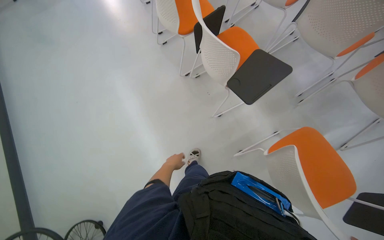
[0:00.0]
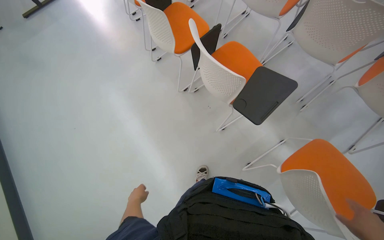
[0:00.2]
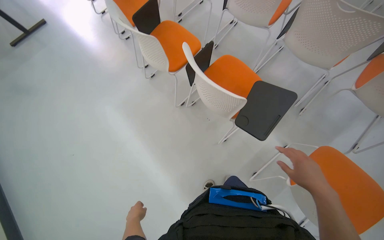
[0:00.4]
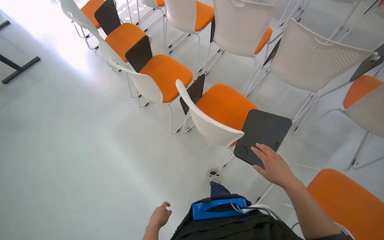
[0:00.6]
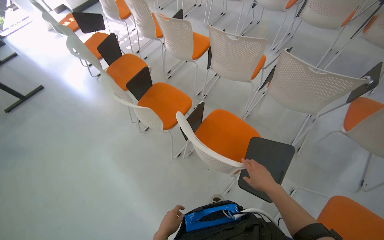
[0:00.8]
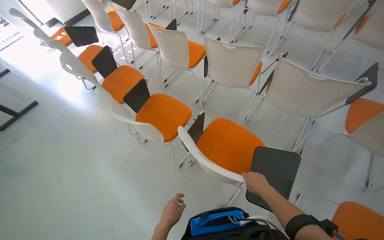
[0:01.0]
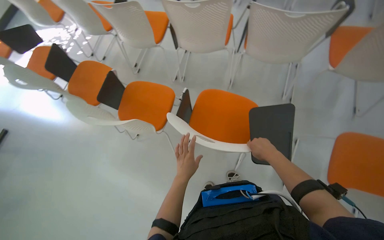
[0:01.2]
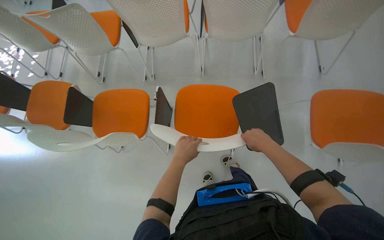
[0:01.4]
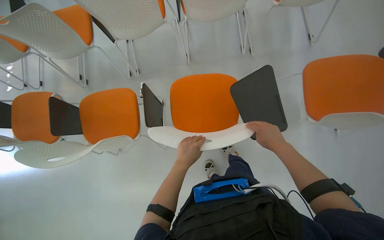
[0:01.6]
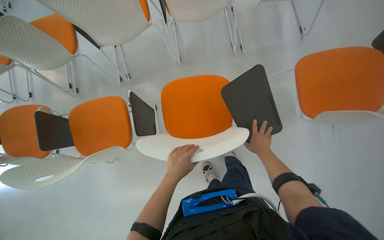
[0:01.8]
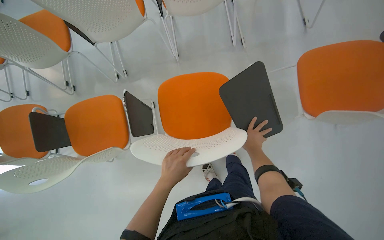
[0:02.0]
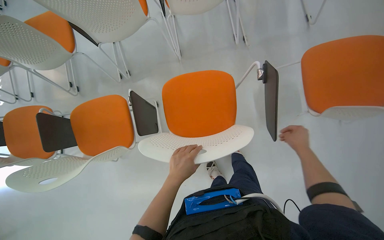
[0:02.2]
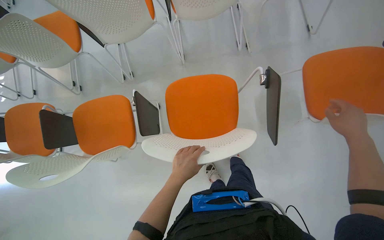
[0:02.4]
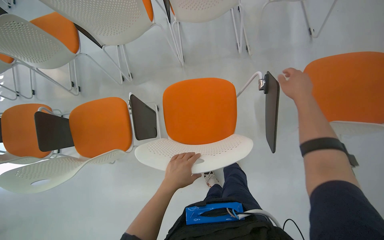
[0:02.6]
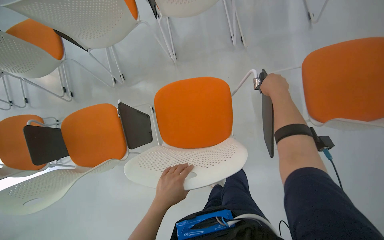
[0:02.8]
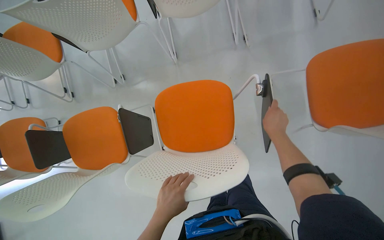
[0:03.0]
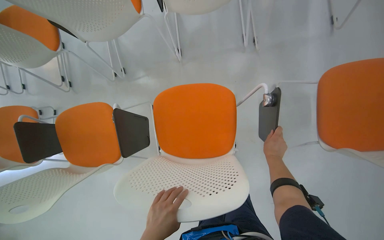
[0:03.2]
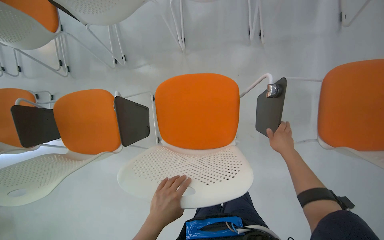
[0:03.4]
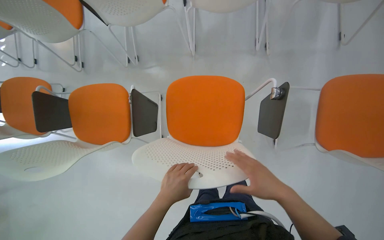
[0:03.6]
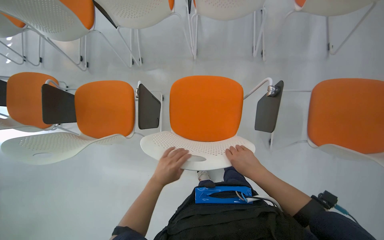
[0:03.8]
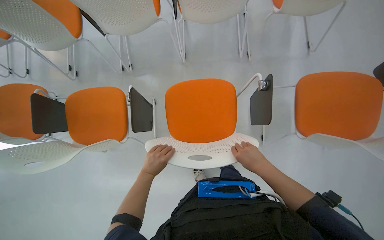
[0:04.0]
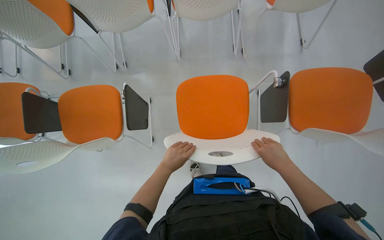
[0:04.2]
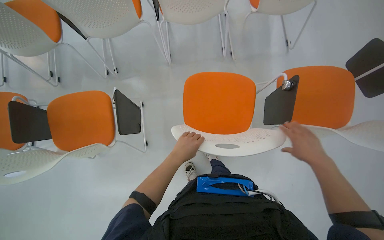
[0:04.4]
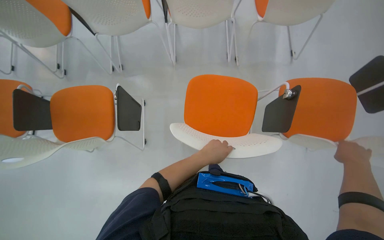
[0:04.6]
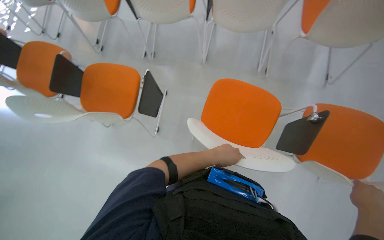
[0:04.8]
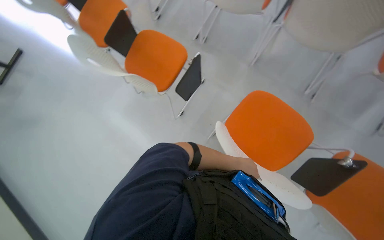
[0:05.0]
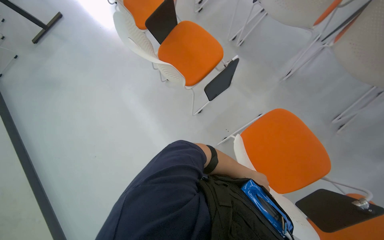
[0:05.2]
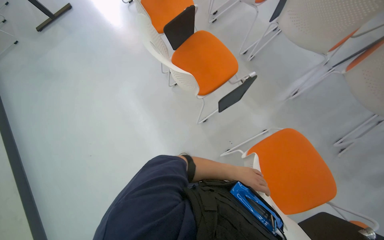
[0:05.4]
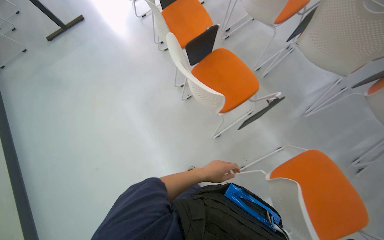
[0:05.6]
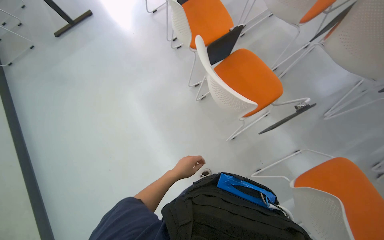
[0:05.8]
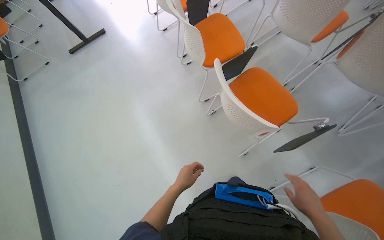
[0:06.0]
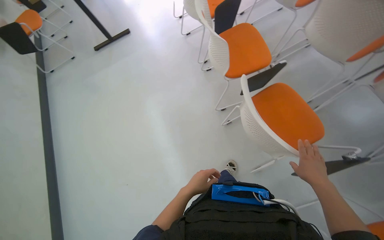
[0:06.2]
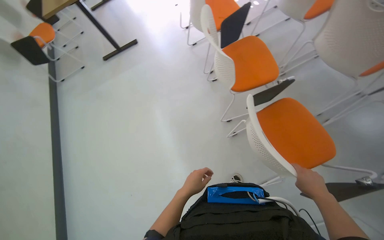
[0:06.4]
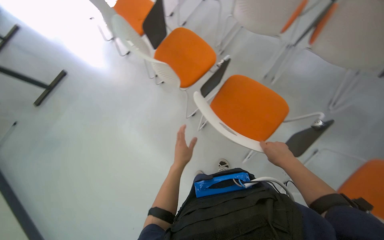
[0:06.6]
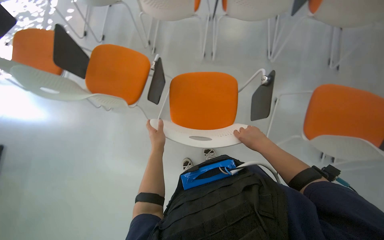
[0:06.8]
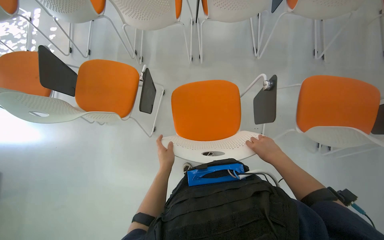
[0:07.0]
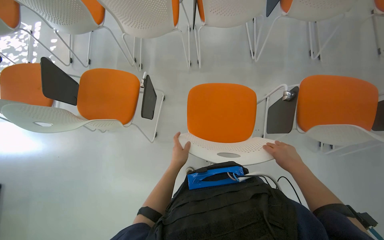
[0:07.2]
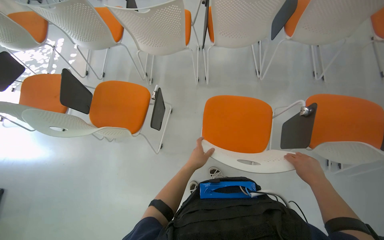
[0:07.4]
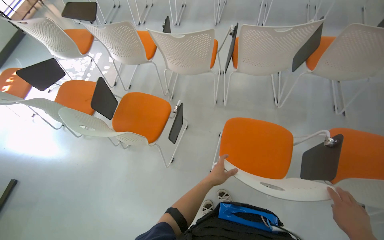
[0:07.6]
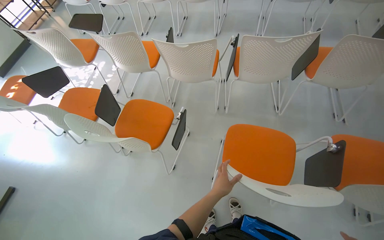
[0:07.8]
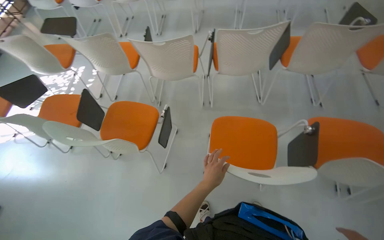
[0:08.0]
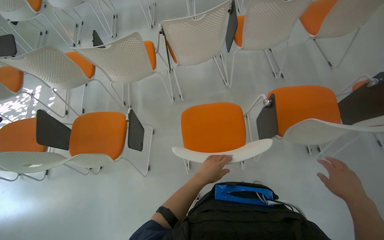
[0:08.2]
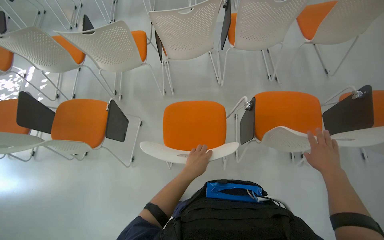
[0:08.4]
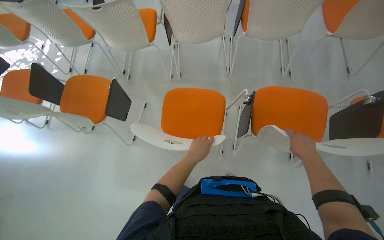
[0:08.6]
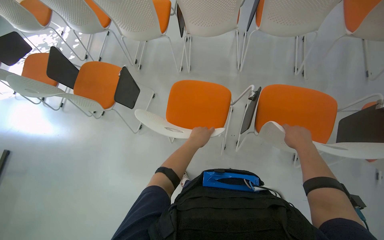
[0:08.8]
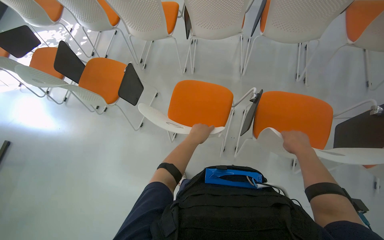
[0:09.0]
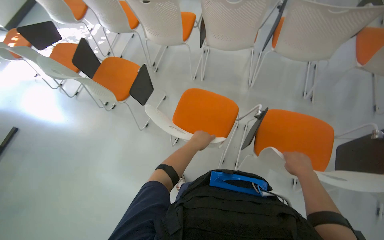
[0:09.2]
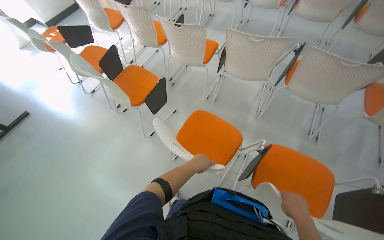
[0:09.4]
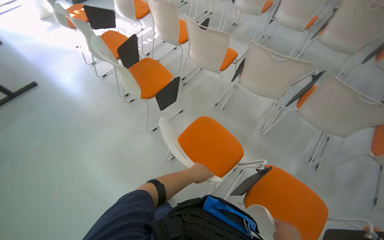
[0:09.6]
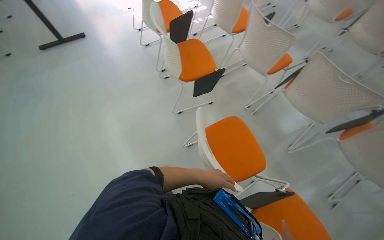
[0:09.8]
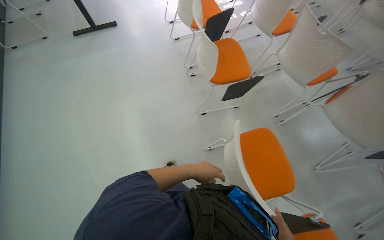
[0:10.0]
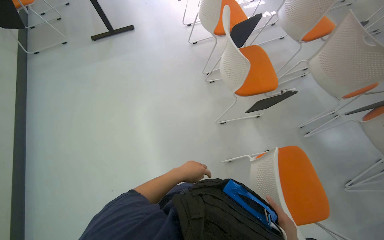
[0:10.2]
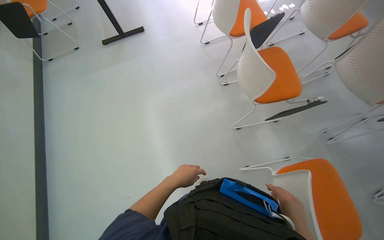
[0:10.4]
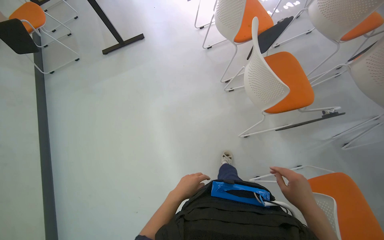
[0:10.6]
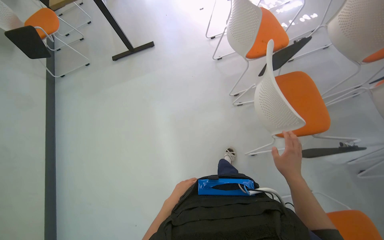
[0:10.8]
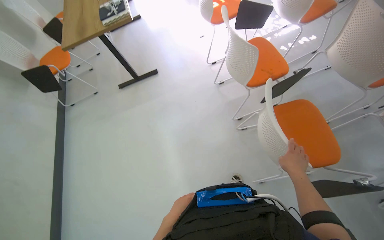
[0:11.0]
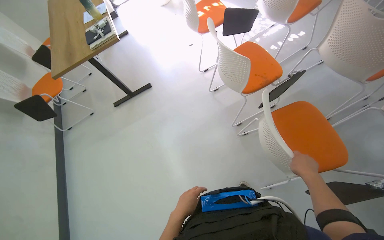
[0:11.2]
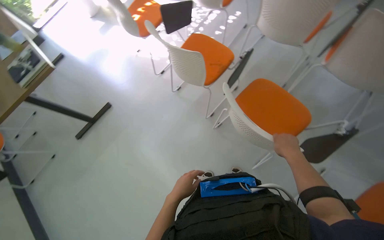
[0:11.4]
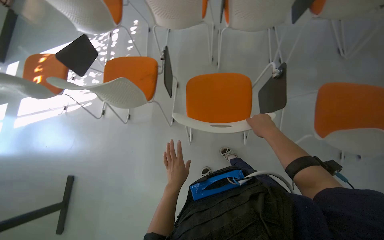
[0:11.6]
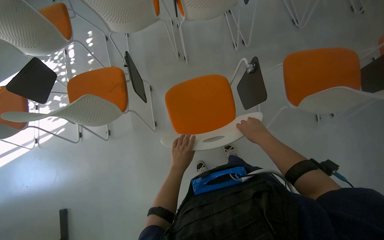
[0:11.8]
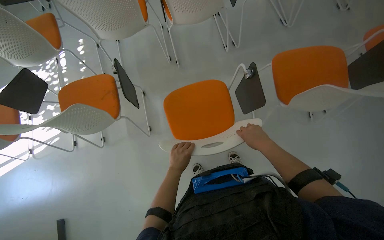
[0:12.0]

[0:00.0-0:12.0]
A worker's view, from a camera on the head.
Job: organizing items.
The whole recording: Arranging chairs and tabletops. The worker arranges chairs and adjusts their attached tabletops.
0:00.0 to 0:01.6: The camera is carried some 50 cm. The wearer's head swings approximately 65 degrees to the right.
0:01.6 to 0:03.0: The right hand goes up the picture and returns, roughly 25 cm each way.
0:03.0 to 0:04.4: The right hand travels nearer to the camera and down the picture by approximately 25 cm.
0:04.4 to 0:06.0: The wearer moves some 70 cm. The head rotates roughly 65 degrees to the left.
0:06.0 to 0:07.6: The view tips upward by some 15 degrees. Everything in view rotates about 45 degrees counterclockwise.
0:07.6 to 0:09.0: The camera is carried to the right, approximately 50 cm.
0:09.0 to 0:10.4: The wearer moves roughly 70 cm. The head rotates about 55 degrees to the left.
0:10.4 to 0:12.0: The head travels some 50 cm. The wearer's head swings some 85 degrees to the right.

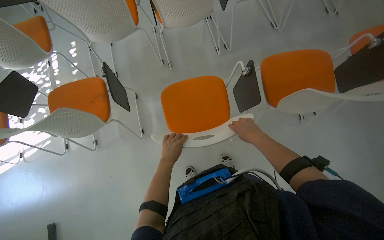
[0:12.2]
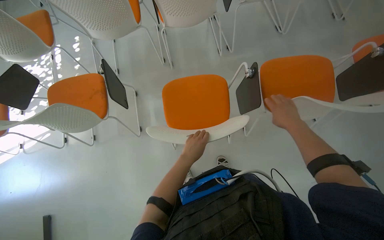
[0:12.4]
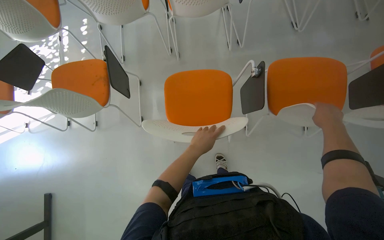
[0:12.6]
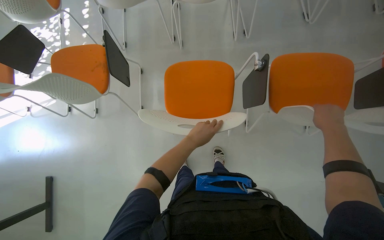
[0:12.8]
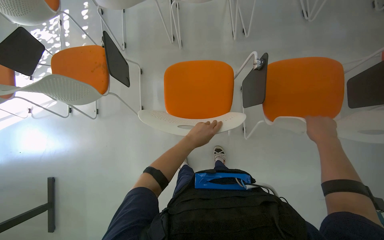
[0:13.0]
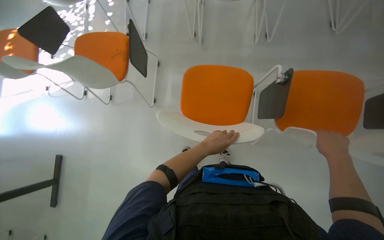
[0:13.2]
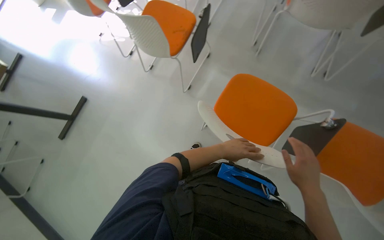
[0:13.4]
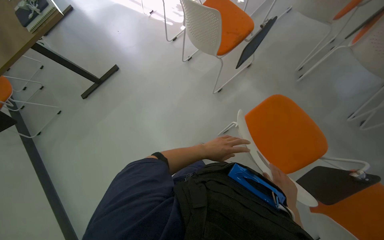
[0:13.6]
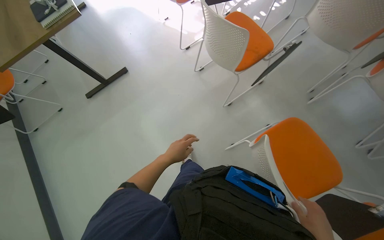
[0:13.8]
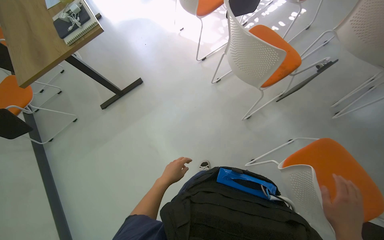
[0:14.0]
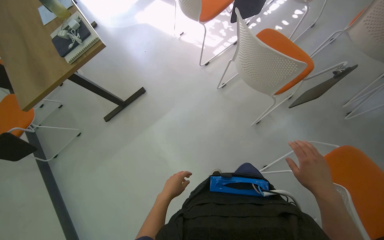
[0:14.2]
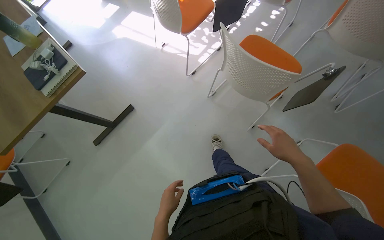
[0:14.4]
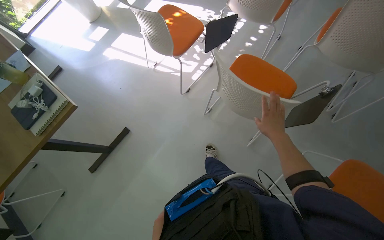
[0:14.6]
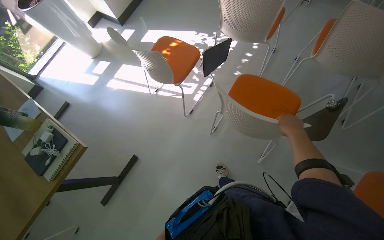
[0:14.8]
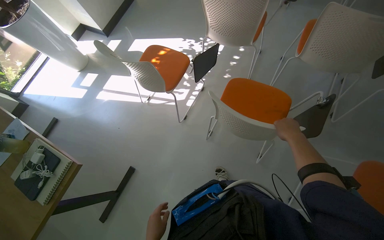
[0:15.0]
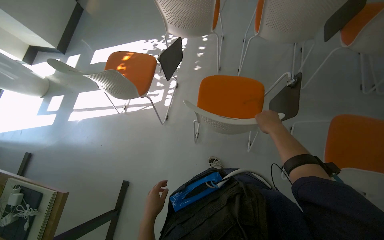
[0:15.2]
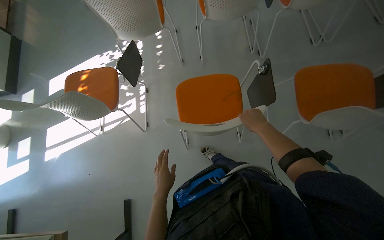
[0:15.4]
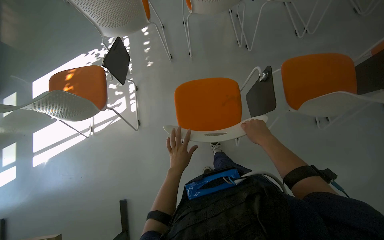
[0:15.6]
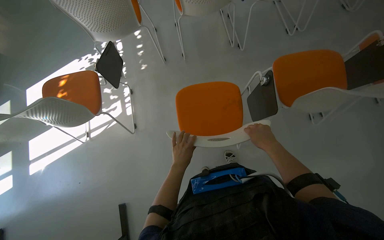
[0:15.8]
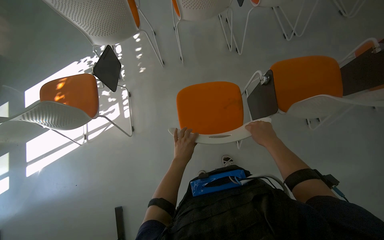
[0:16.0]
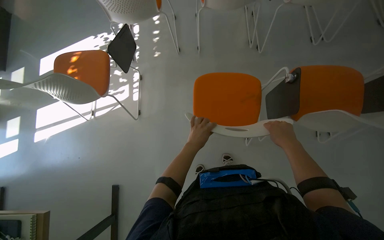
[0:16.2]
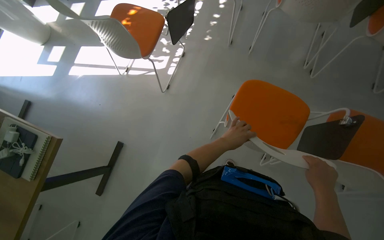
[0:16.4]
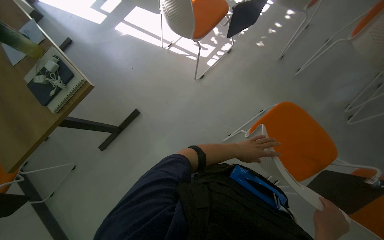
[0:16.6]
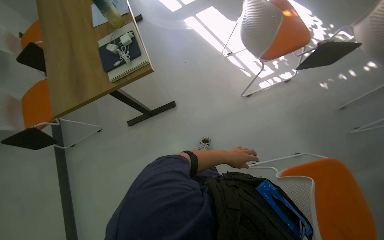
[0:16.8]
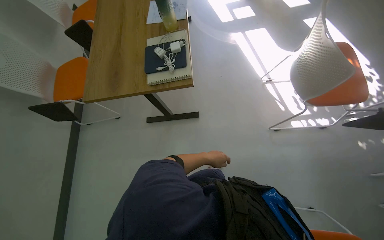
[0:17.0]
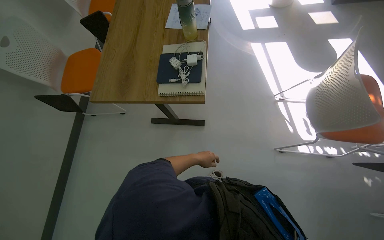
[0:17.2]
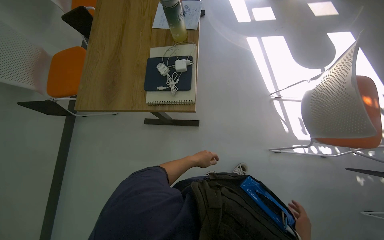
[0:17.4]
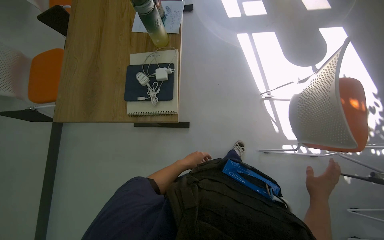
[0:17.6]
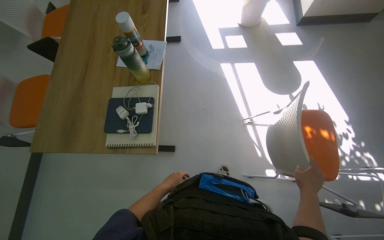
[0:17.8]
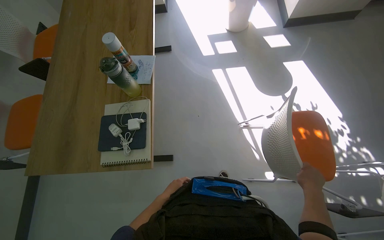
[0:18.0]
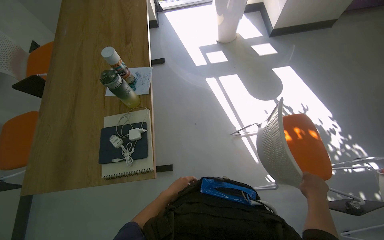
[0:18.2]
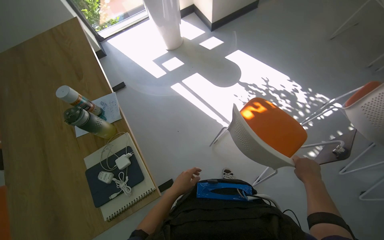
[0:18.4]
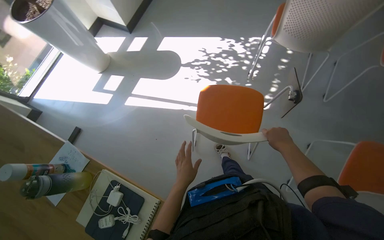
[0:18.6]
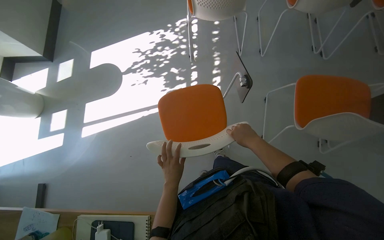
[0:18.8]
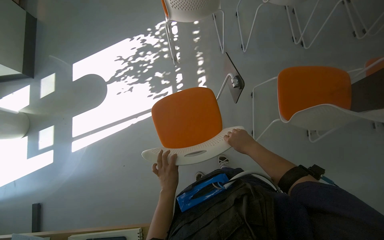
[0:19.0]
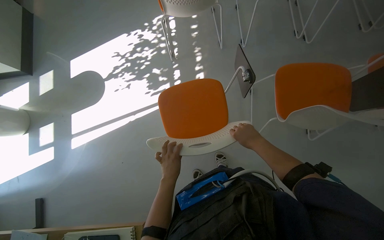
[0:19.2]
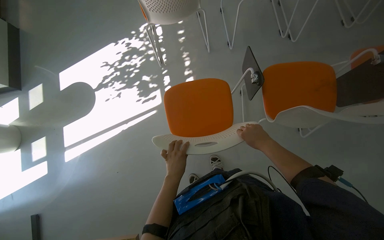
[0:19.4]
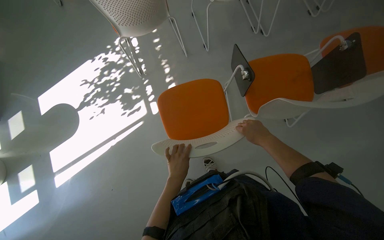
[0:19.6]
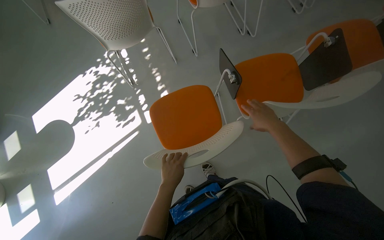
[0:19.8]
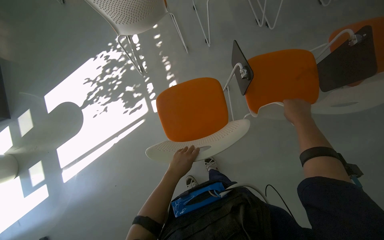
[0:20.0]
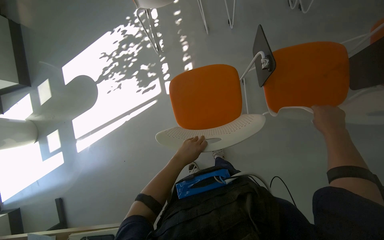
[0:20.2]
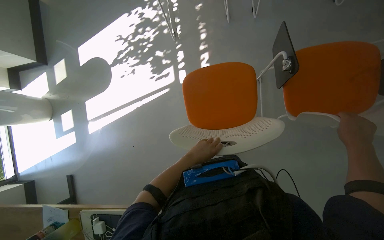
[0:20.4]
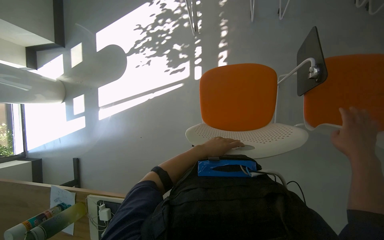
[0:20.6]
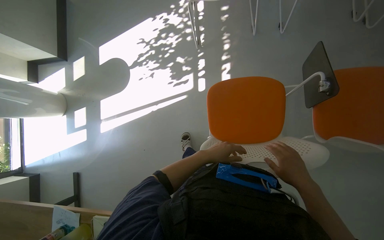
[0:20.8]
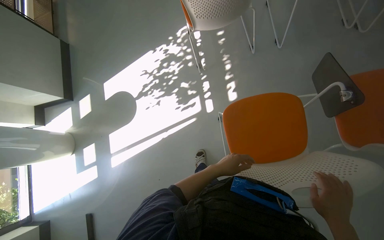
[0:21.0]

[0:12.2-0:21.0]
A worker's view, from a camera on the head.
Job: organizing items.
The whole recording: Arranging chairs and tabletops. The worker arranges chairs and adjusts their attached tabletops.
0:12.2 to 0:13.6: The wearer's head swings approximately 65 degrees to the left.
0:13.6 to 0:15.2: The camera travels some 80 cm. The head turns to the right by about 40 degrees.
0:15.2 to 0:16.6: Everything in view rotates approximately 30 degrees clockwise.
0:16.6 to 0:18.0: The wearer moves about 70 cm. Everything in view rotates some 40 degrees clockwise.
0:18.0 to 0:19.6: The camera travels approximately 40 cm. The head rotates about 105 degrees to the right.
